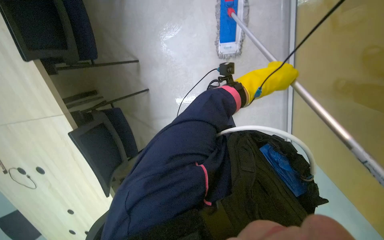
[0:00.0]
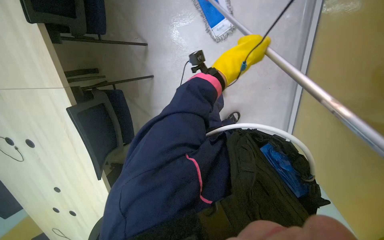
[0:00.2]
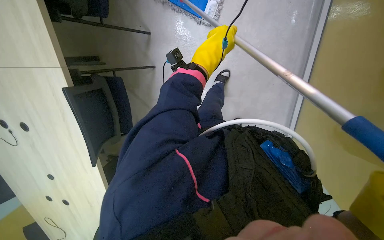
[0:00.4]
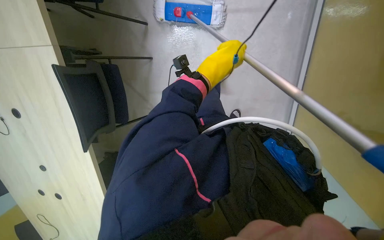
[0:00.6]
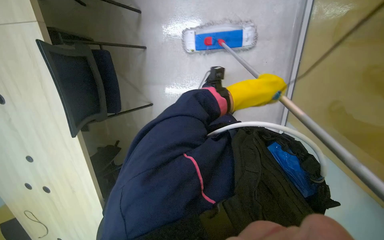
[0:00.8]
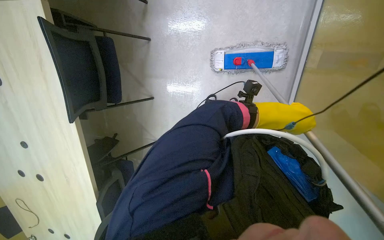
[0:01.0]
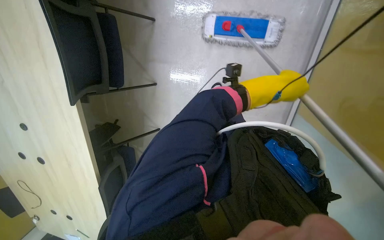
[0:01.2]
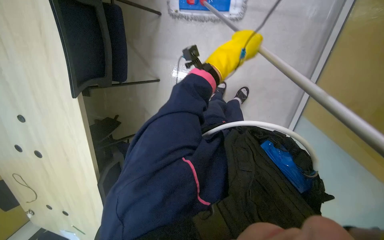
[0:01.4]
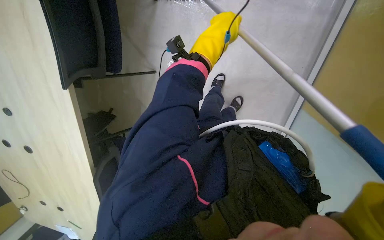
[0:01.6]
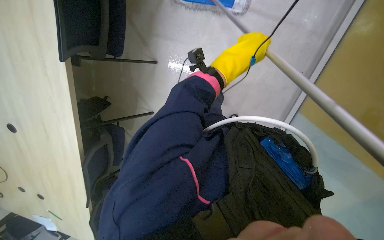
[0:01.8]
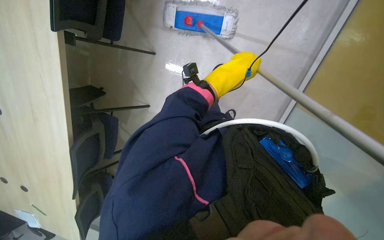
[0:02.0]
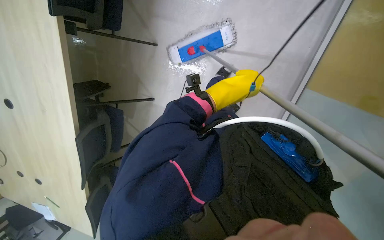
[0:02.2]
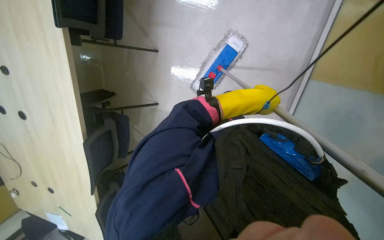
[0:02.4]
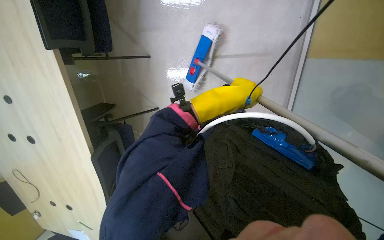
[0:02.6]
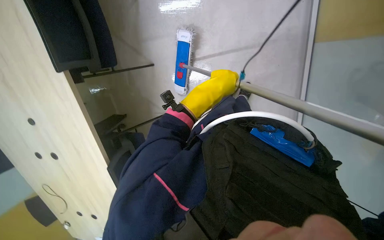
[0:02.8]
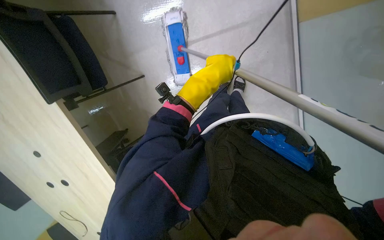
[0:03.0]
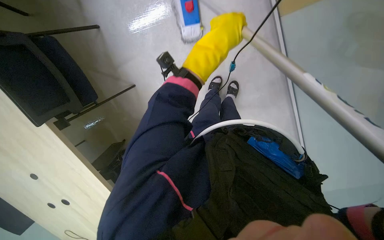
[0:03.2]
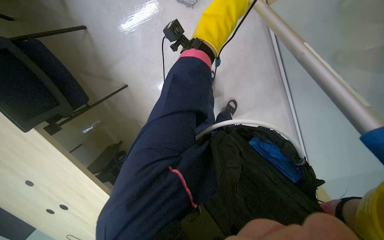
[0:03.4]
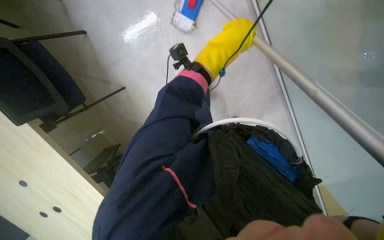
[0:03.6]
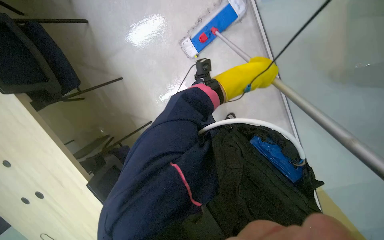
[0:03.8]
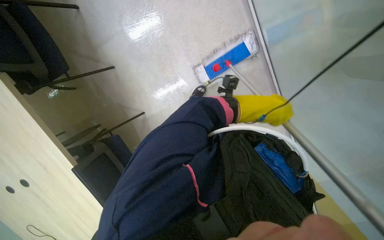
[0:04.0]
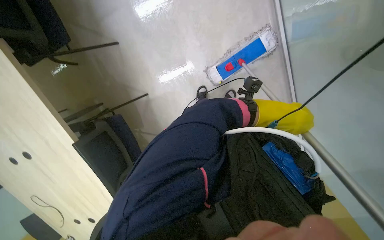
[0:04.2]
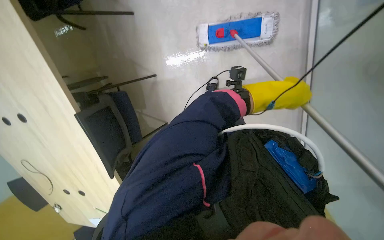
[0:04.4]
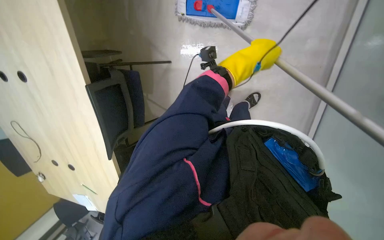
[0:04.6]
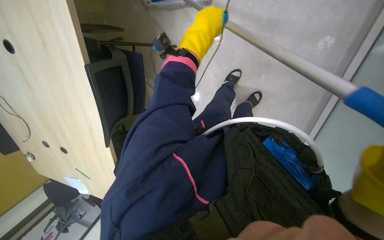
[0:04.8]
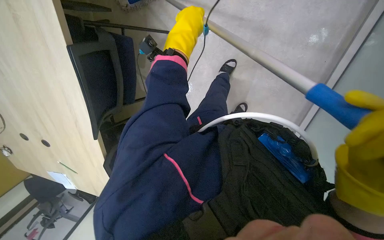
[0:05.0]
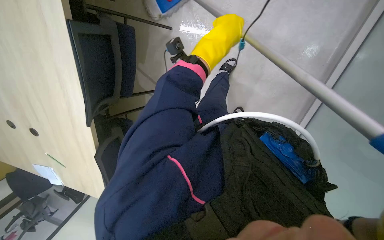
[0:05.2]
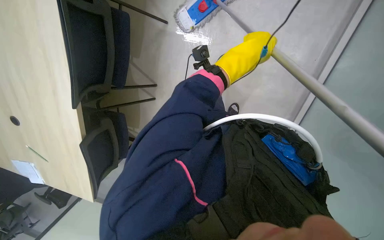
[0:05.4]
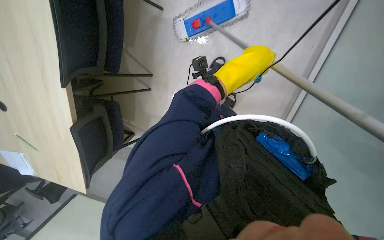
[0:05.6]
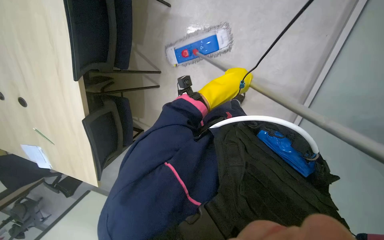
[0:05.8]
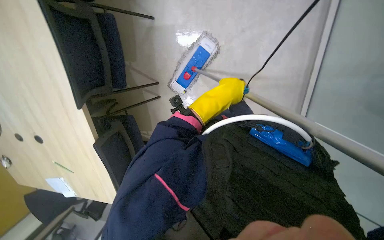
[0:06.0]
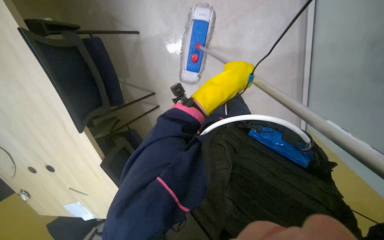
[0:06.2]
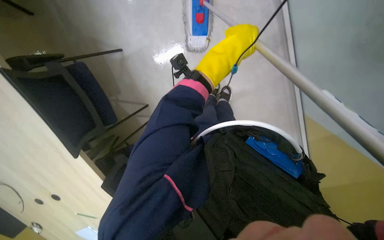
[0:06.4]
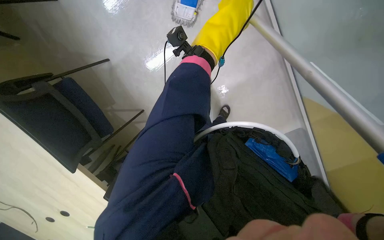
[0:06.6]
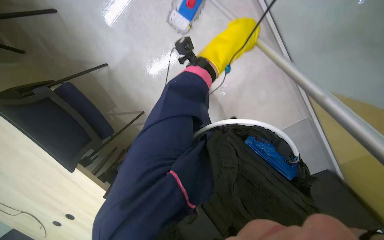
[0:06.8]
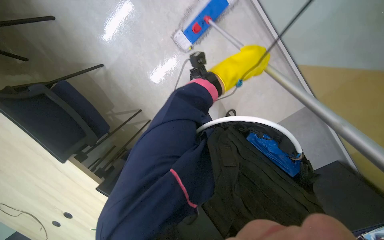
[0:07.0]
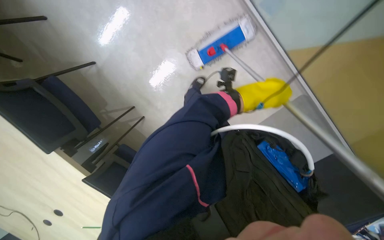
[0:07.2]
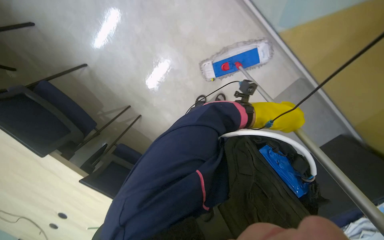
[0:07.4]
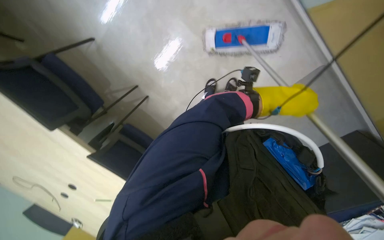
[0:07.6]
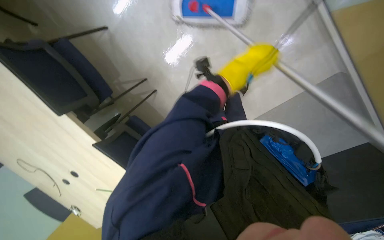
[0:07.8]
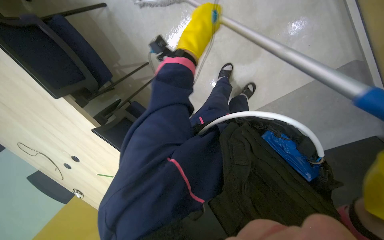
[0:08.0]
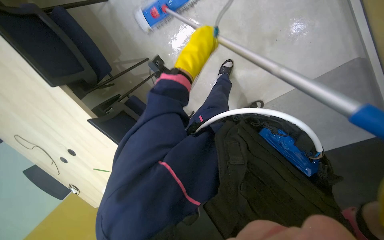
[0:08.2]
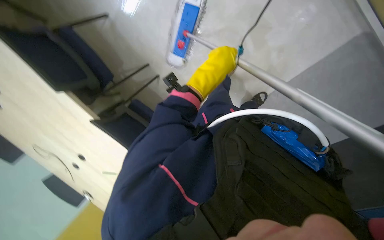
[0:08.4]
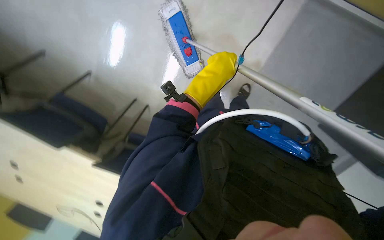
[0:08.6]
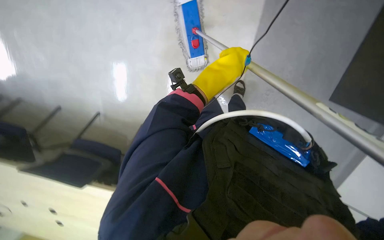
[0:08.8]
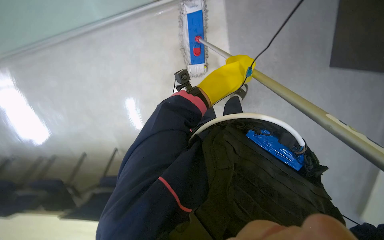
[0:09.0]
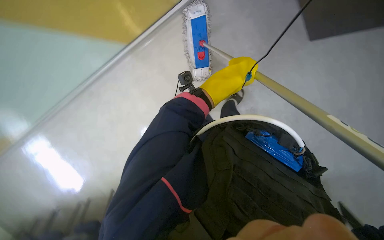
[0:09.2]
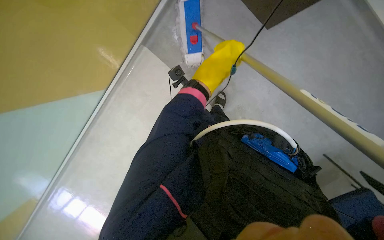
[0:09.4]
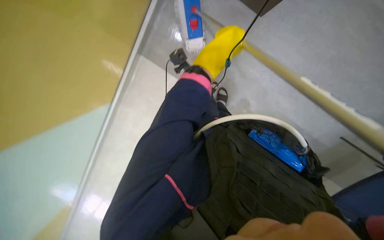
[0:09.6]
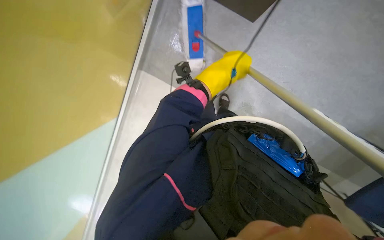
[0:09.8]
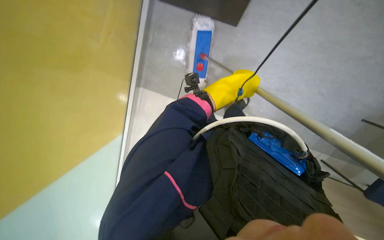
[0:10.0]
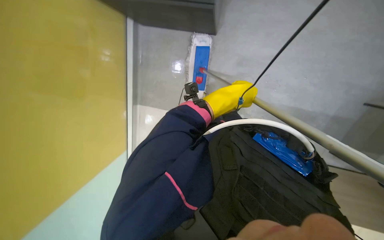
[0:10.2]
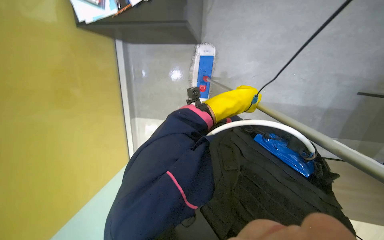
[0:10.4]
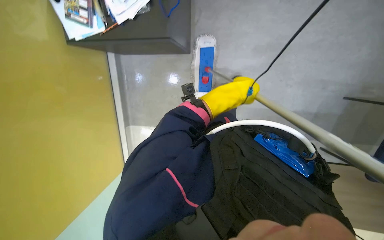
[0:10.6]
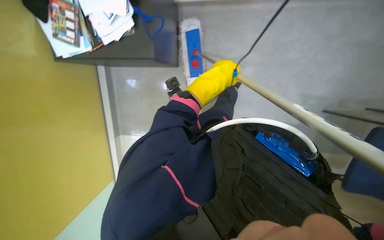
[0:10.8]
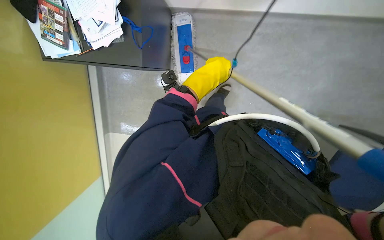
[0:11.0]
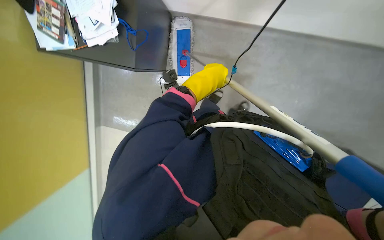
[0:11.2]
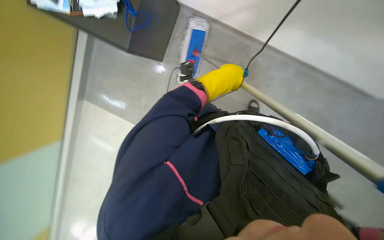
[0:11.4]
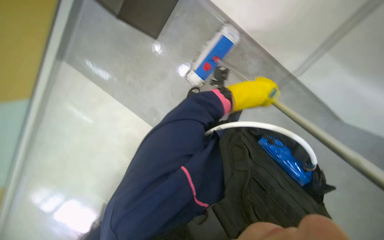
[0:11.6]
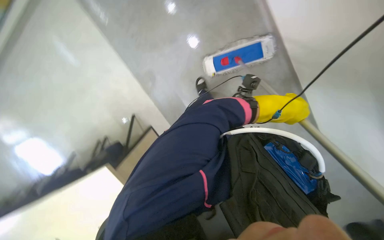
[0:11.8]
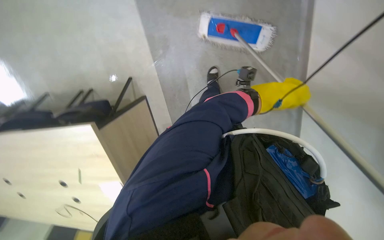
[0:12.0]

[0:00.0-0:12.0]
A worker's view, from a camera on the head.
Job: mopping floor.
The whole recording: Mopping office floor. The worker mops the office floor, moving chairs to clean under desks.
0:00.0 to 0:01.6: The left hand moves up and down the picture over roughly 20 cm, changing direction 2 times.
0:01.6 to 0:03.0: The scene turns roughly 25 degrees counterclockwise in the picture.
0:03.0 to 0:04.4: The camera is aimed about 15 degrees further to the right. The left hand travels to the right by approximately 10 cm, and reaches approximately 10 cm up the picture, then returns.
0:07.6 to 0:09.0: The left hand goes about 15 cm to the left.
0:10.4 to 0:12.0: The head travels about 40 cm. Everything in view rotates approximately 45 degrees clockwise.

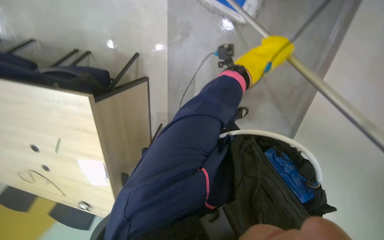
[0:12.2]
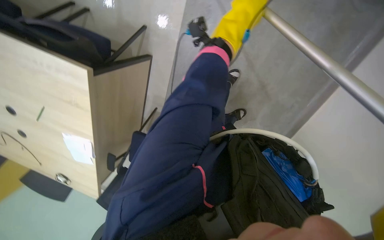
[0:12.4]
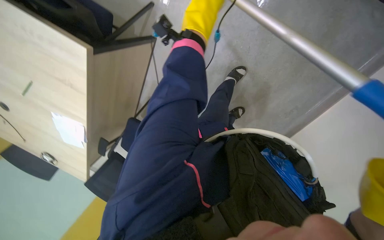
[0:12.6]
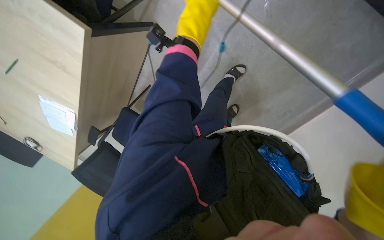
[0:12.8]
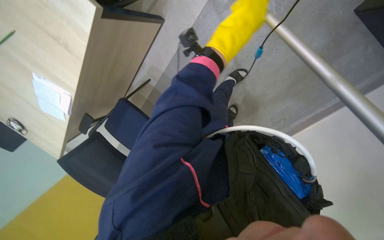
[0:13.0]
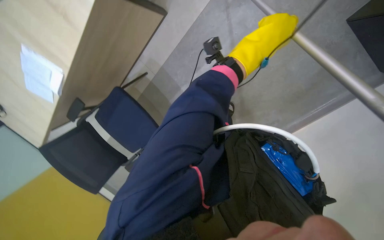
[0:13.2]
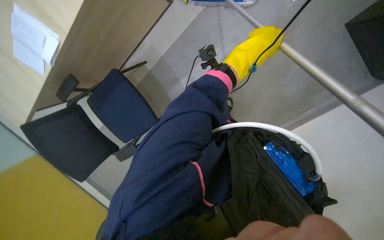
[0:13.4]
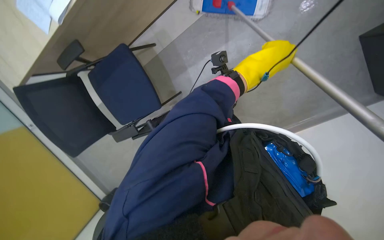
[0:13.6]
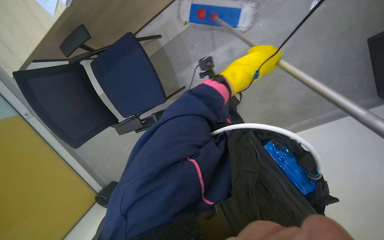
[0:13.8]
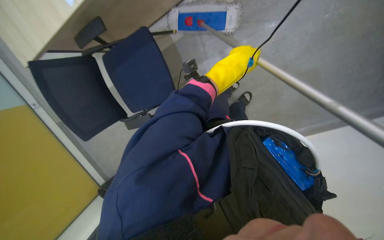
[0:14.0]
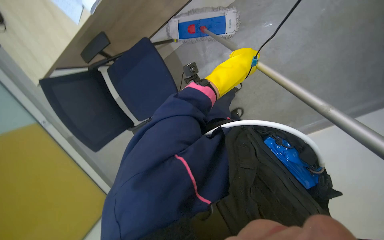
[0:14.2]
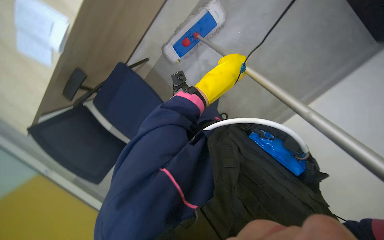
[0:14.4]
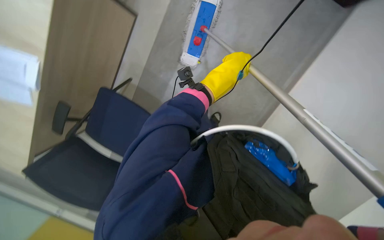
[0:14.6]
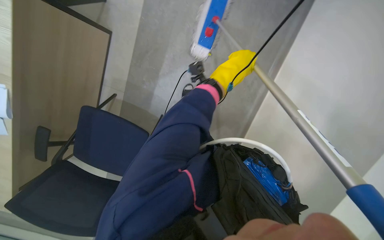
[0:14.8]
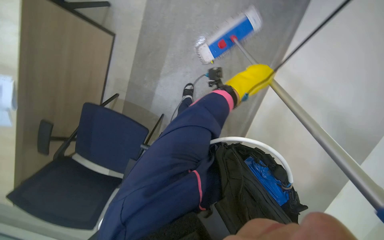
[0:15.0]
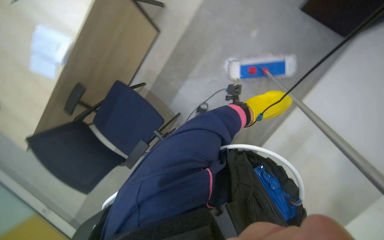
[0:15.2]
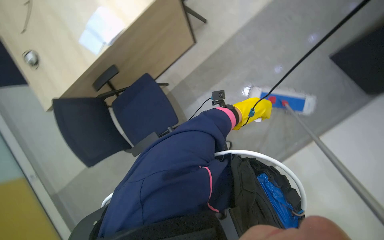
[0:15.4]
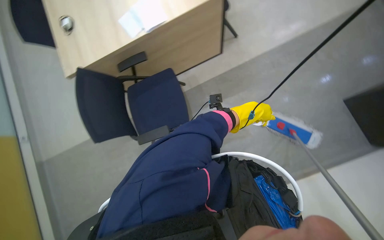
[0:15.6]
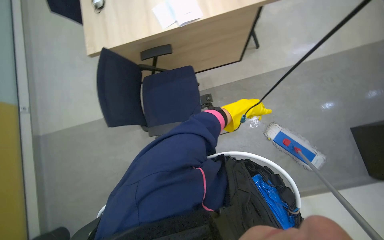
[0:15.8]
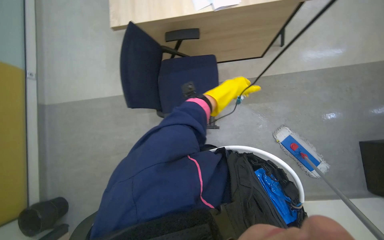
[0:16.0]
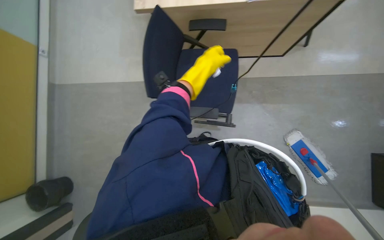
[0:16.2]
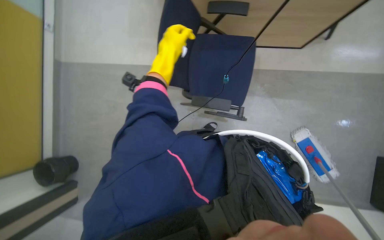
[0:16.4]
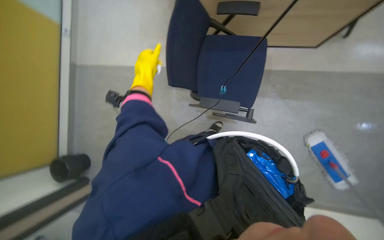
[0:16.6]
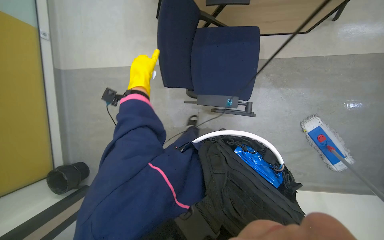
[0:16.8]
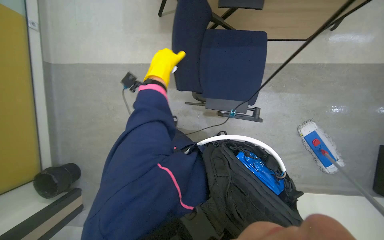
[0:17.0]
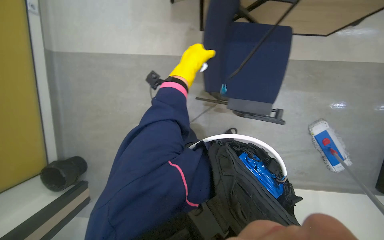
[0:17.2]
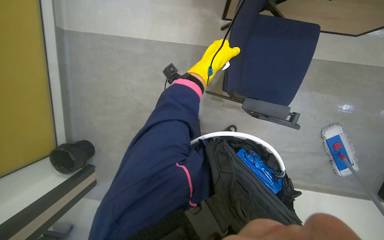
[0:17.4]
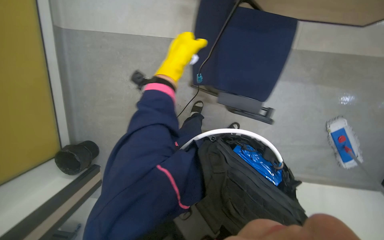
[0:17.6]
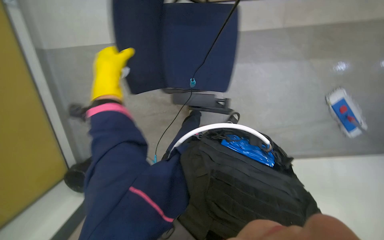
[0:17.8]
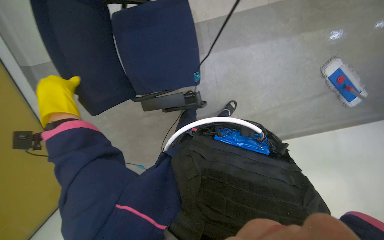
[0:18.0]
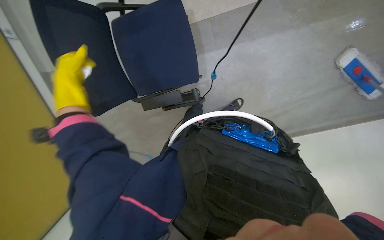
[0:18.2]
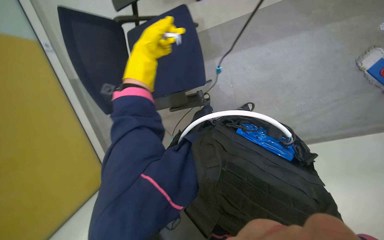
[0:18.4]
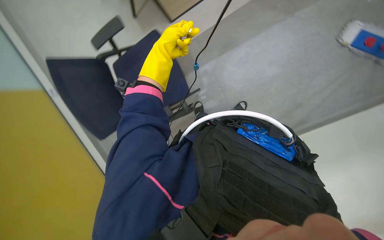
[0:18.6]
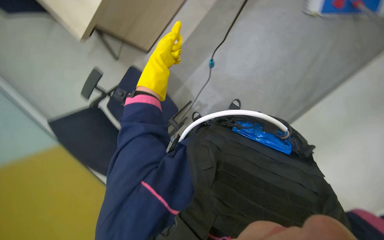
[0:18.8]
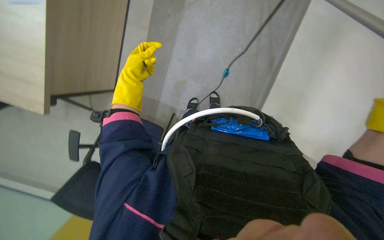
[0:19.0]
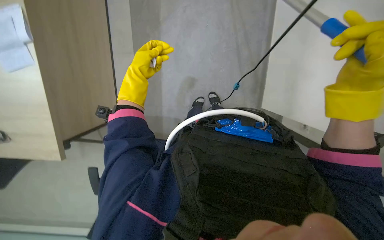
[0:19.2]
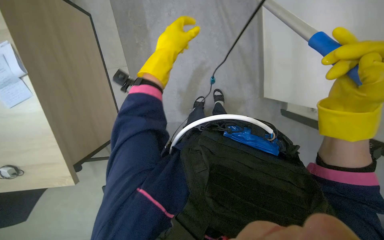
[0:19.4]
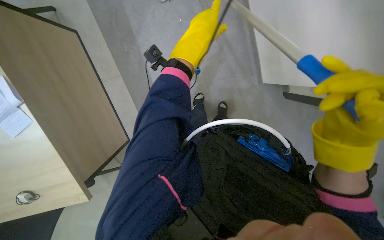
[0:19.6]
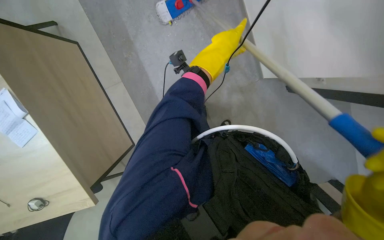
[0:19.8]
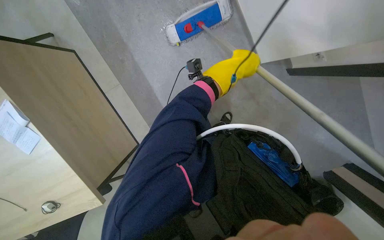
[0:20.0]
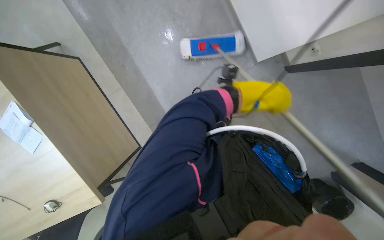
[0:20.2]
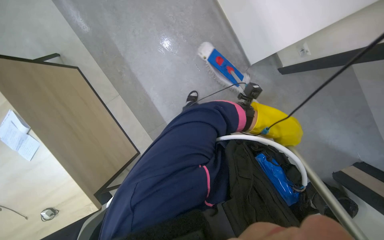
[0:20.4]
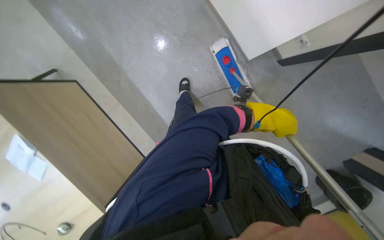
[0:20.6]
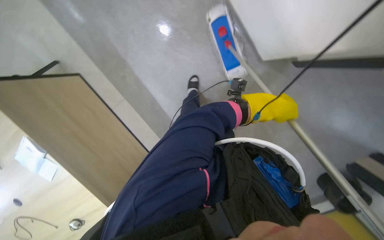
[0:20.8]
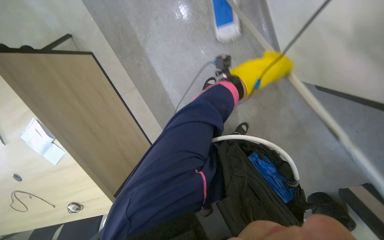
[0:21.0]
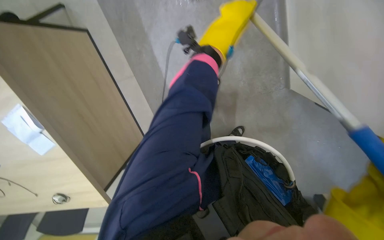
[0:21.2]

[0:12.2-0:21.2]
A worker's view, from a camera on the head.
Job: mopping floor.
The whole recording: Mopping office floor. The worker mops the office floor, moving chairs to clean under desks.
0:12.2 to 0:13.8: The view tilts approximately 15 degrees downward. The scene rotates clockwise by roughly 45 degrees.
0:13.8 to 0:15.2: The wearer looks some 15 degrees further upward. The left hand goes about 20 cm to the right.
0:15.2 to 0:16.6: The camera travels roughly 40 cm. Everything in view rotates some 65 degrees clockwise.
0:16.6 to 0:18.2: The view tilts some 15 degrees downward.
0:18.2 to 0:19.8: The camera pitches upward, by roughly 15 degrees. Everything in view rotates some 30 degrees counterclockwise.
0:19.8 to 0:21.2: The left hand moves roughly 20 cm down the picture and comes back.
